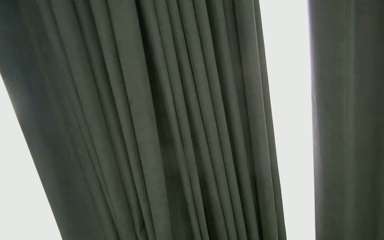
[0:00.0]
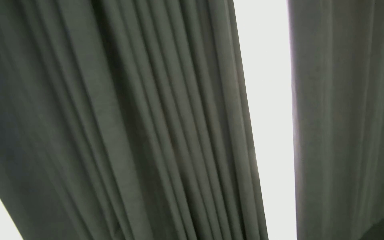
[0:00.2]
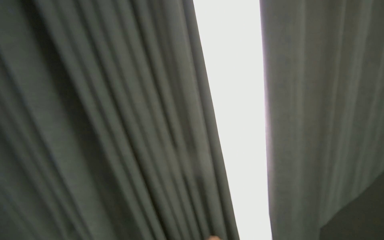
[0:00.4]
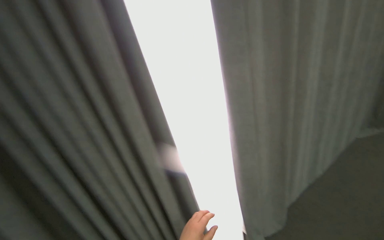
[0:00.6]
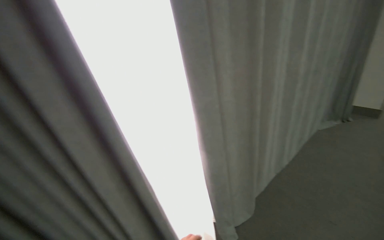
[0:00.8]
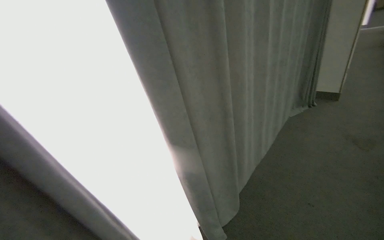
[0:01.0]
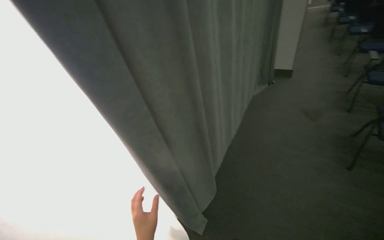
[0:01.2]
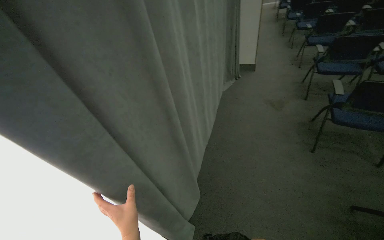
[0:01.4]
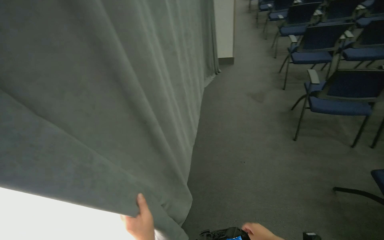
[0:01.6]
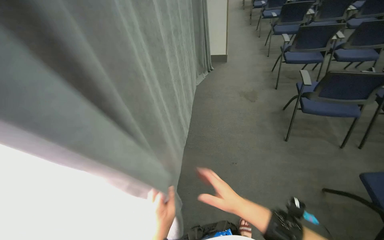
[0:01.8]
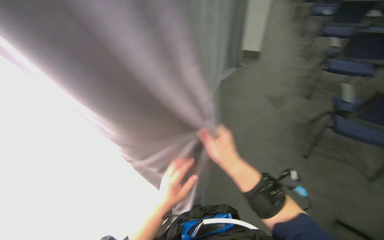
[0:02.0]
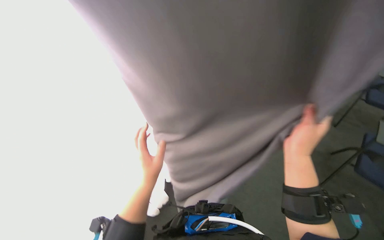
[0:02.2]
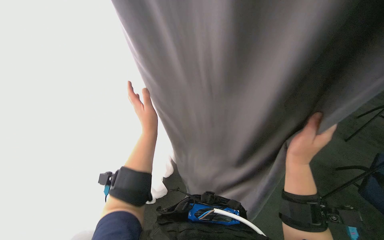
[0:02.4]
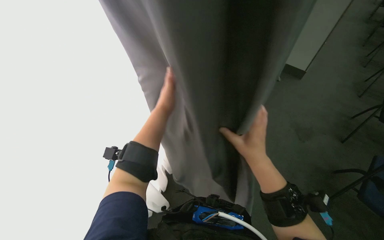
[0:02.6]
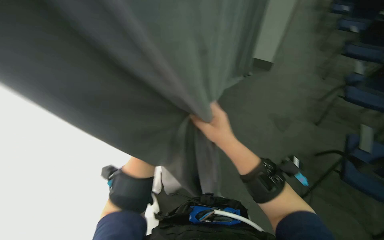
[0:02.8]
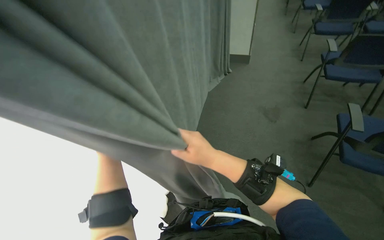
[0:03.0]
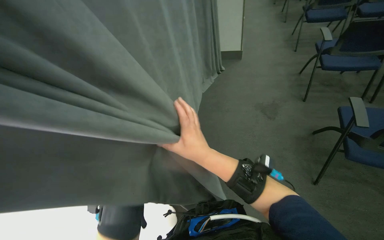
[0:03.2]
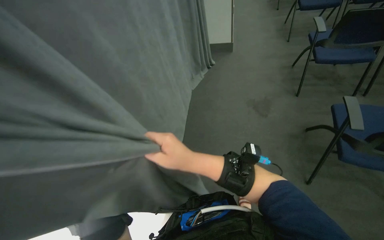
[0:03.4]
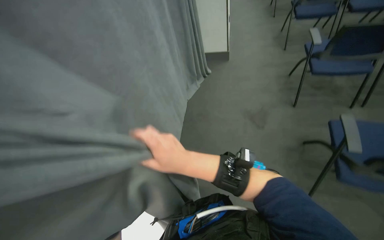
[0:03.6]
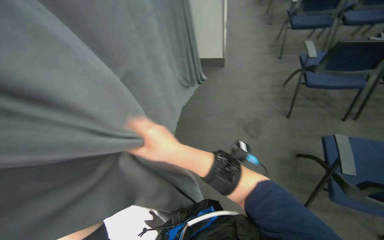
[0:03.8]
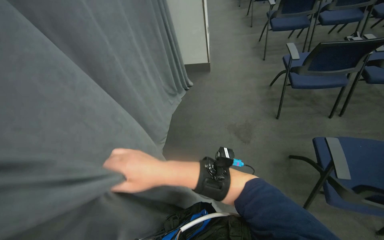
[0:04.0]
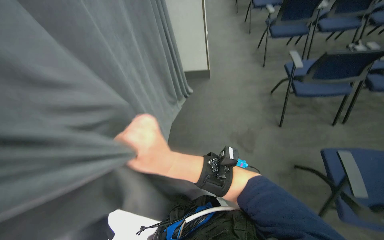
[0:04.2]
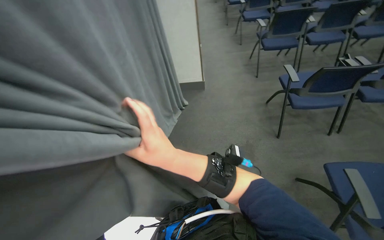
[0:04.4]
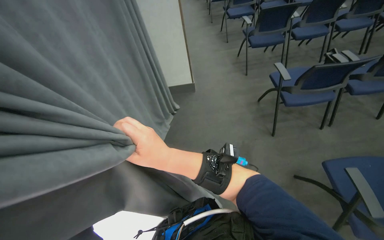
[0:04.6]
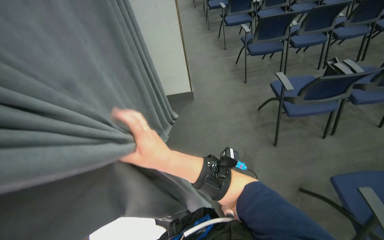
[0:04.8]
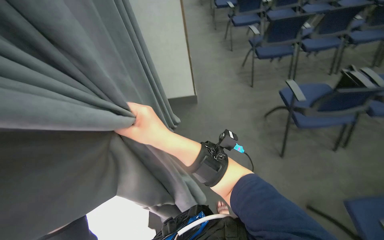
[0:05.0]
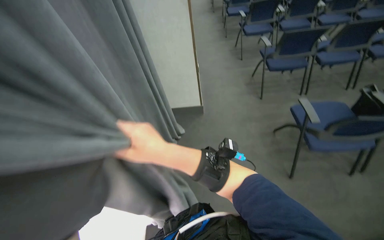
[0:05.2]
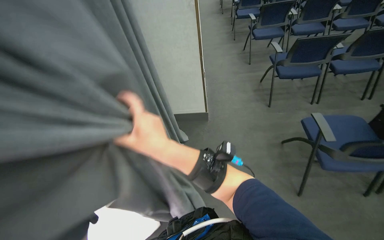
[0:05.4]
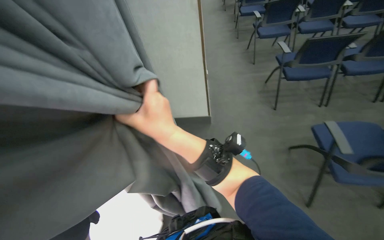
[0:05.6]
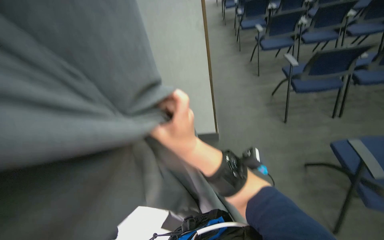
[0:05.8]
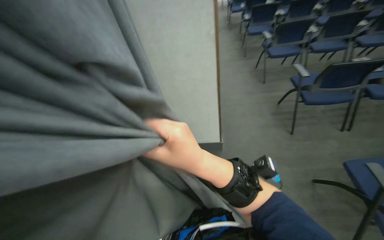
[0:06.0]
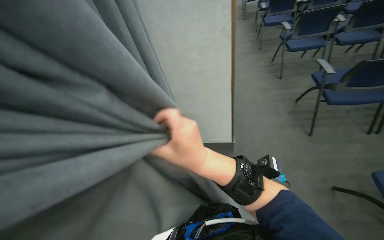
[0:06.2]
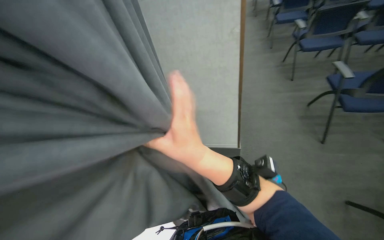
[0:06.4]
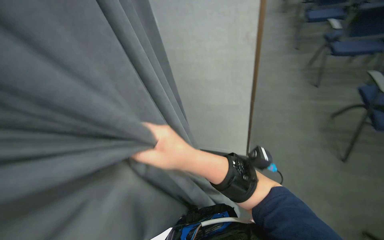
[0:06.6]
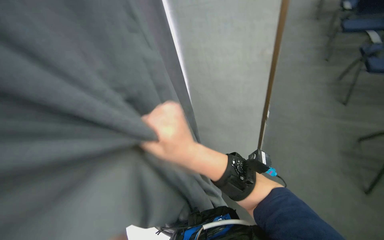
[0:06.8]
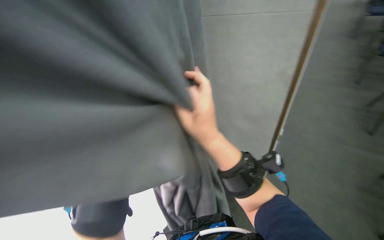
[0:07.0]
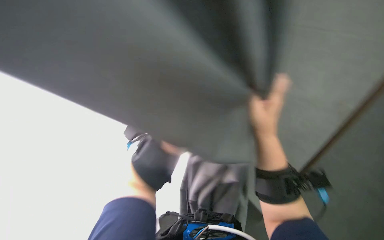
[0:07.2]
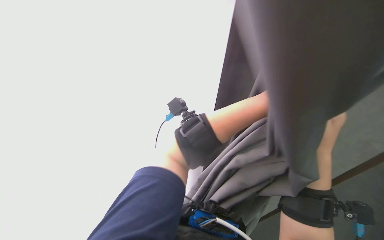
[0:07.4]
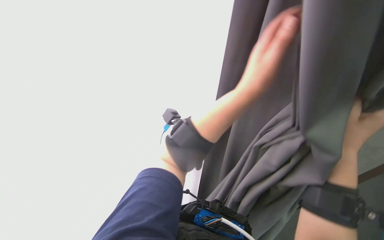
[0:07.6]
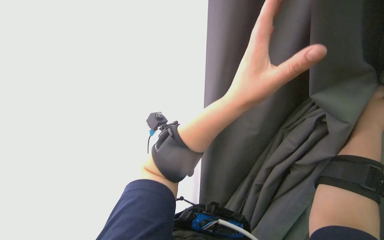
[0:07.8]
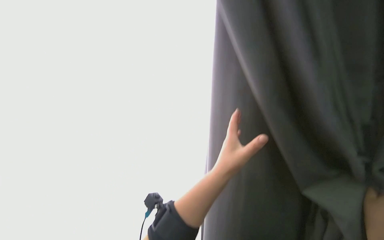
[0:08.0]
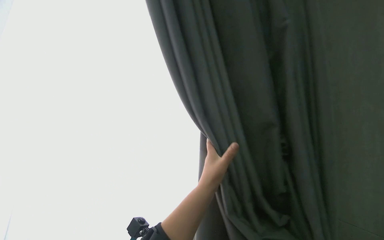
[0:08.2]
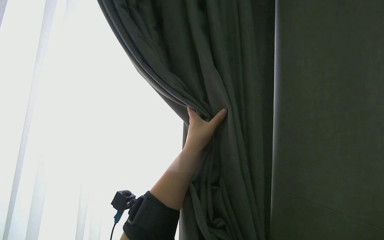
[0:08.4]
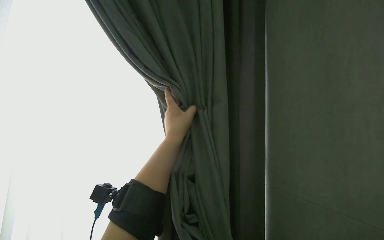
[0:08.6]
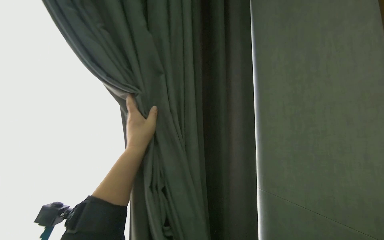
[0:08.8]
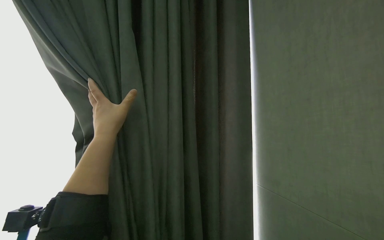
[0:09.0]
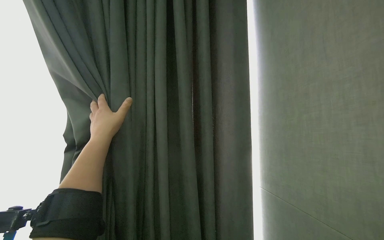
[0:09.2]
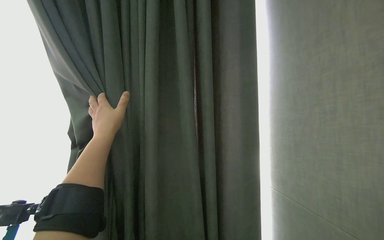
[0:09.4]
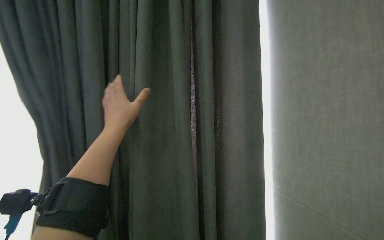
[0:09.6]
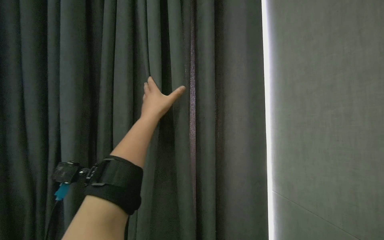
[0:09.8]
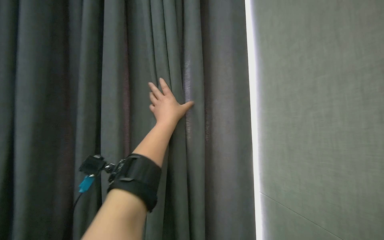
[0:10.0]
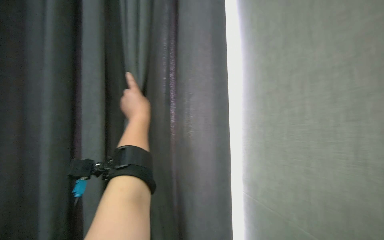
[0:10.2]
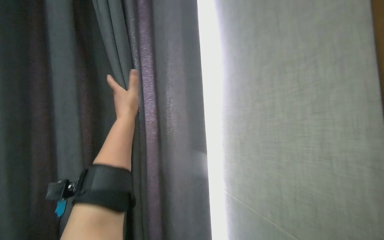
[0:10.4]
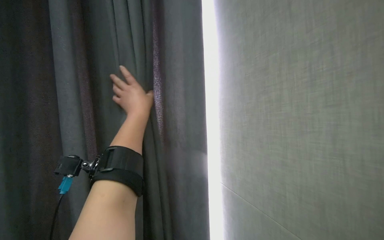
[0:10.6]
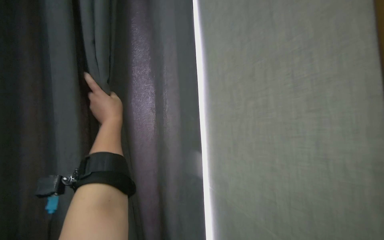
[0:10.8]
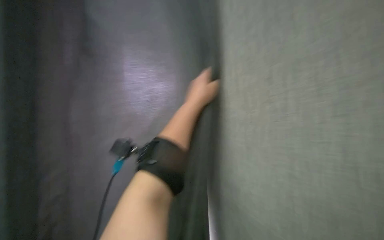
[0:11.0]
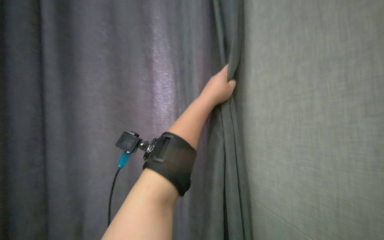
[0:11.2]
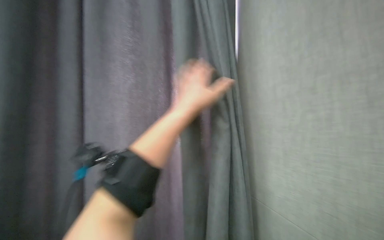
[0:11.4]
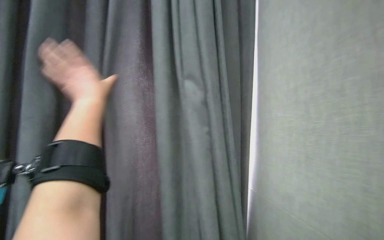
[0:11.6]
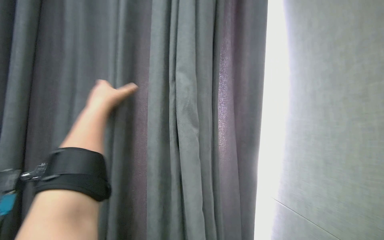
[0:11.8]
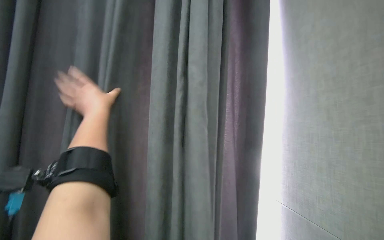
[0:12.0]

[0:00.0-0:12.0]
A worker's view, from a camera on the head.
Job: organizing items.
The whole recording: Pulling room curtains. The worker pulls and adjusts the grey and white curtains across the window.
0:00.0 to 0:01.6: The head travels roughly 40 cm. The wearer's head swings some 50 degrees to the right. The wearer looks about 15 degrees further downward.
0:03.0 to 0:04.4: The camera is carried approximately 50 cm. The wearer looks roughly 15 degrees further to the right.
0:04.4 to 0:06.0: The wearer moves approximately 90 cm.
0:06.0 to 0:07.6: The head turns to the left by roughly 30 degrees. The right hand is displaced to the right by some 40 cm.
0:07.6 to 0:09.0: The left hand heads to the left and farther from the camera, covering approximately 15 cm.
0:09.0 to 0:10.4: The left hand goes roughly 15 cm to the right.
0:10.4 to 0:12.0: The left hand reaches approximately 20 cm to the right, then returns.

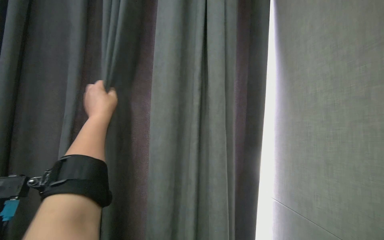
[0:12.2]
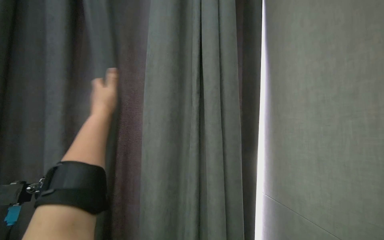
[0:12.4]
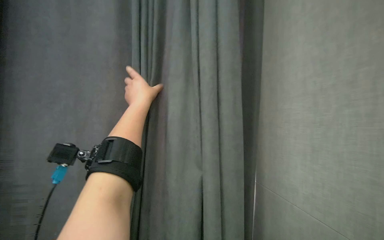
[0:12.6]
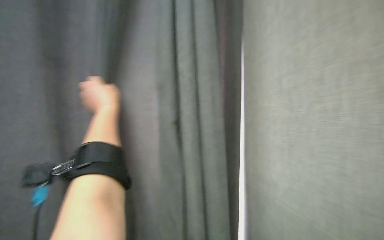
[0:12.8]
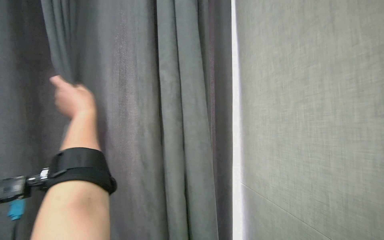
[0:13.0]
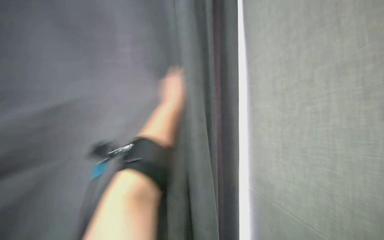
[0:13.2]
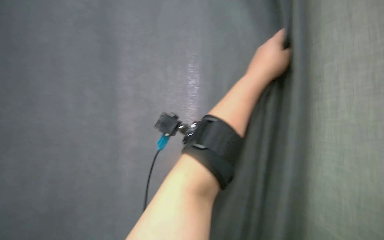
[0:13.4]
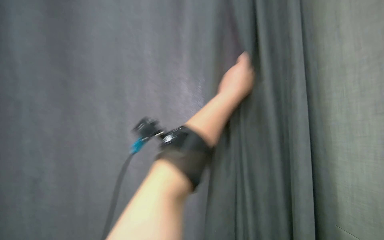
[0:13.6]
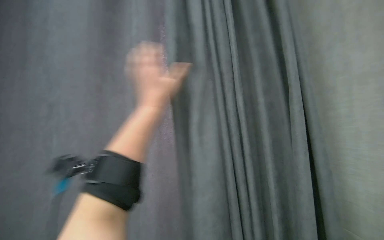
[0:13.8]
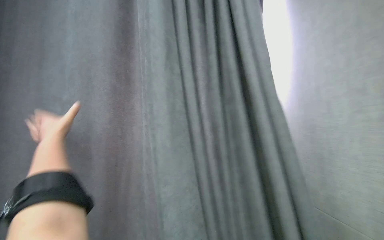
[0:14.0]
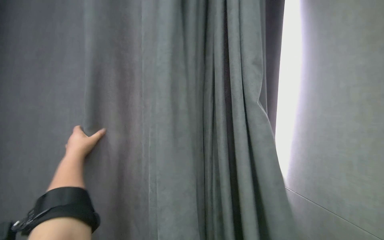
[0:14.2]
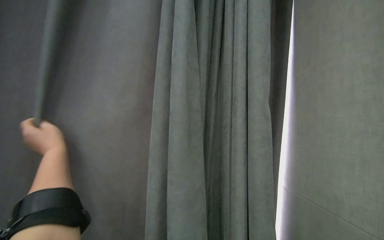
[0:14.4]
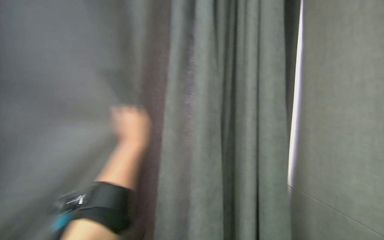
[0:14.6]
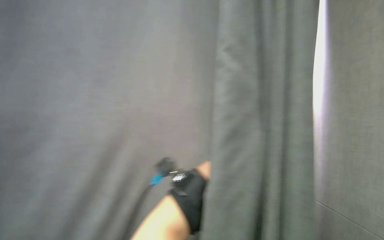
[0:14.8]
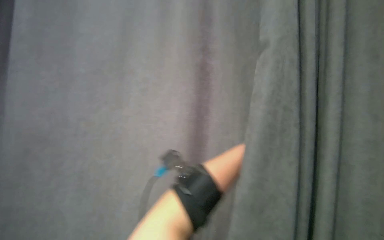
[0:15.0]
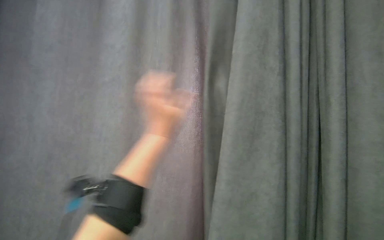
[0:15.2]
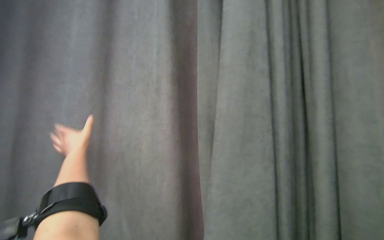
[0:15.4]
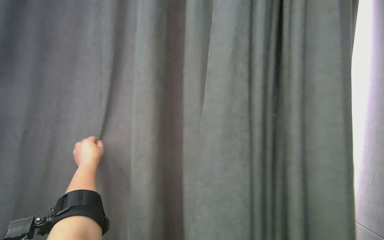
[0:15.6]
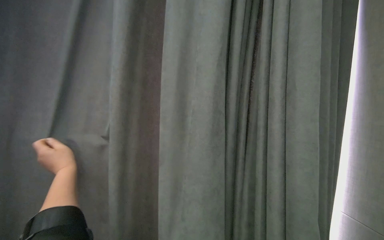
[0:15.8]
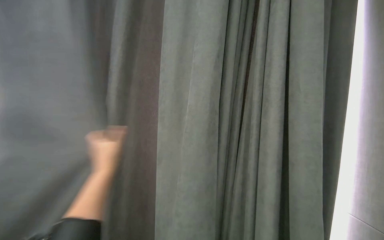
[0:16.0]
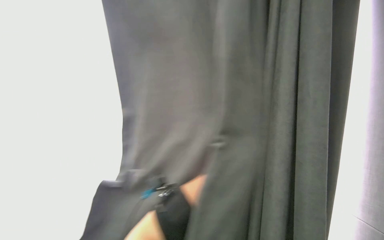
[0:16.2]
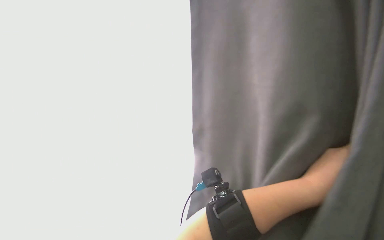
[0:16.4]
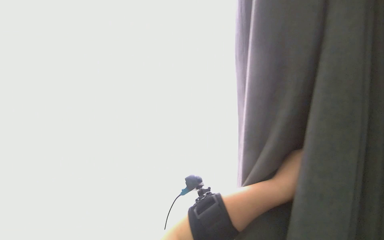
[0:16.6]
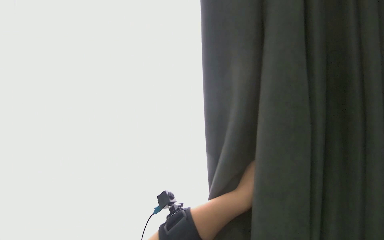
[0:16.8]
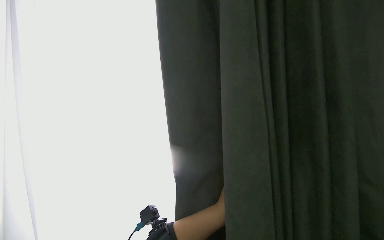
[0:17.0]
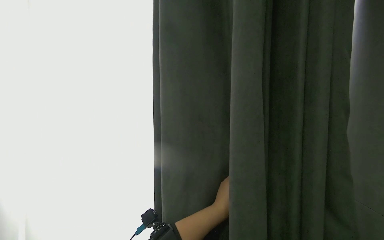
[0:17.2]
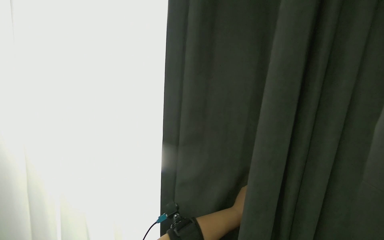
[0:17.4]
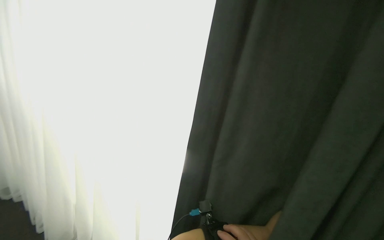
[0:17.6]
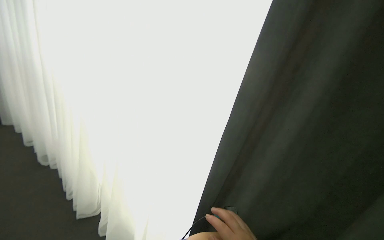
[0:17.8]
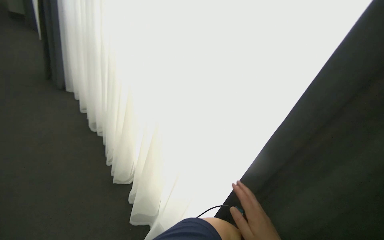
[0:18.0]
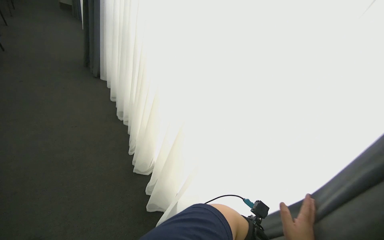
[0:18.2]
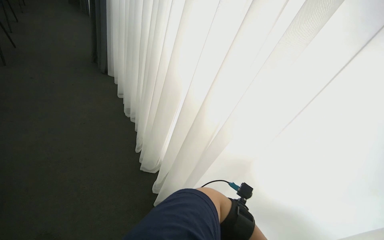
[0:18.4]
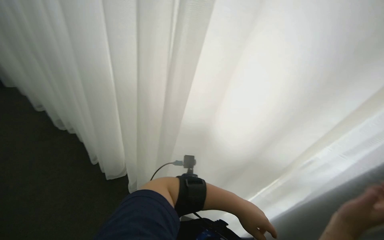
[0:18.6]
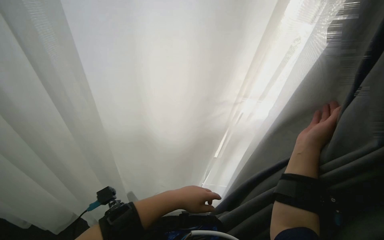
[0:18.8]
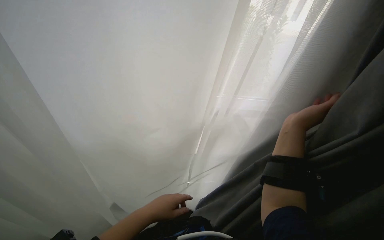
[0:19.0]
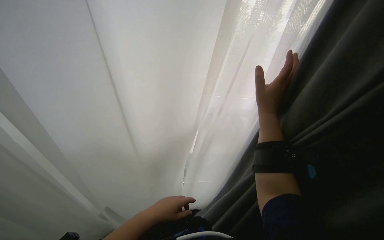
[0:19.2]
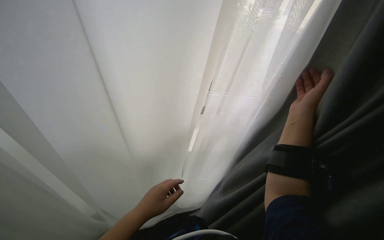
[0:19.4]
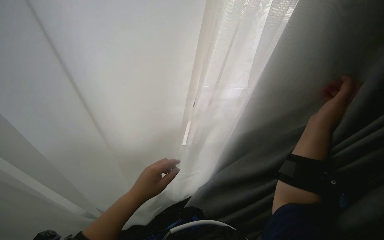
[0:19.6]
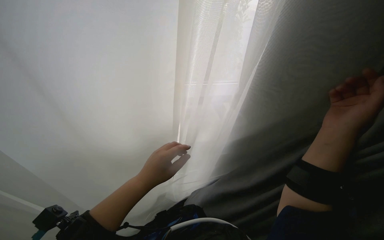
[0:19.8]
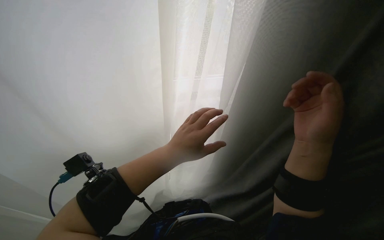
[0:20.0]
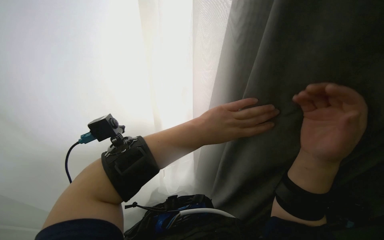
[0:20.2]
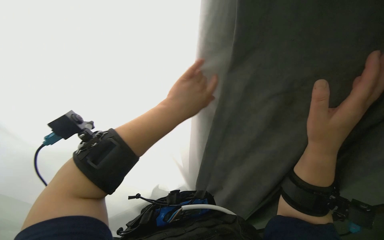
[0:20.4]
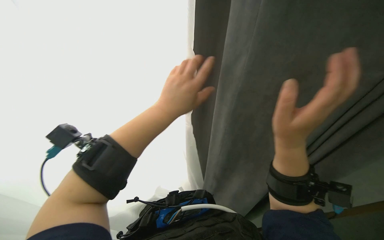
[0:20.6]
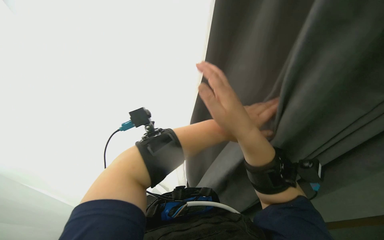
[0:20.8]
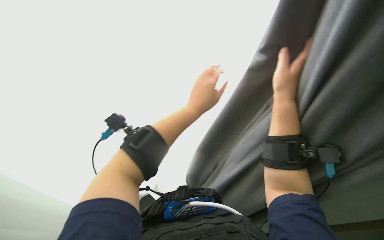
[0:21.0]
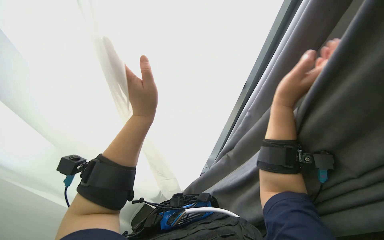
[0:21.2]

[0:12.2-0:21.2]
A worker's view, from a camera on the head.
Job: organizing items.
The whole recording: Pulling room curtains. The worker pulls and adjusts the grey and white curtains across the window.
0:12.2 to 0:13.8: The left hand moves left and right over about 40 cm, changing direction 3 times.
0:13.8 to 0:15.2: The left hand moves about 25 cm to the left and comes back.
0:16.6 to 0:18.2: The wearer looks approximately 30 degrees further to the left. The view tilts approximately 15 degrees downward.
0:18.2 to 0:19.8: The wearer's head swings about 15 degrees to the right.
0:19.8 to 0:21.2: The view pans to the right by some 30 degrees. The camera pitches downward, by about 15 degrees.
